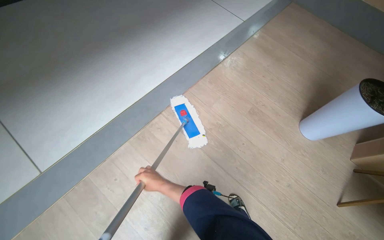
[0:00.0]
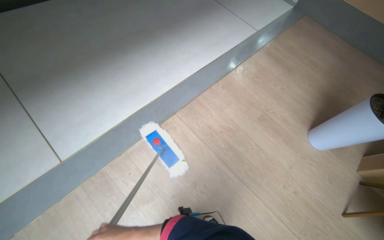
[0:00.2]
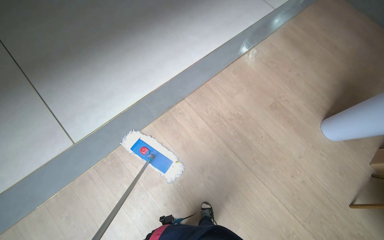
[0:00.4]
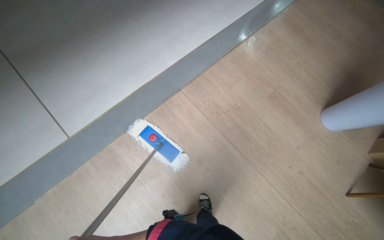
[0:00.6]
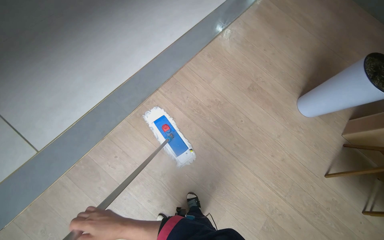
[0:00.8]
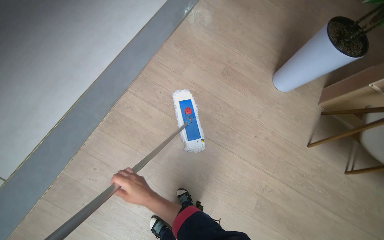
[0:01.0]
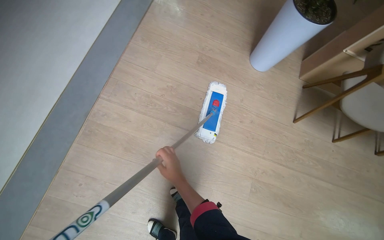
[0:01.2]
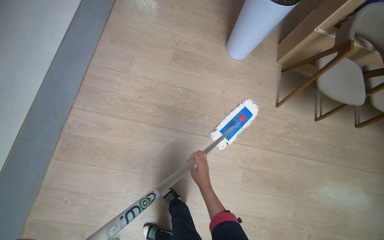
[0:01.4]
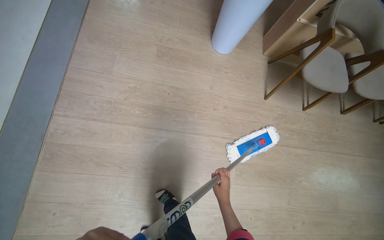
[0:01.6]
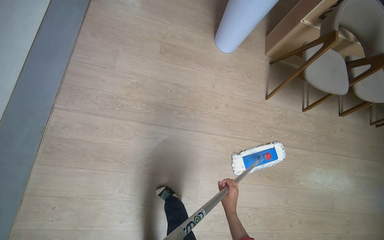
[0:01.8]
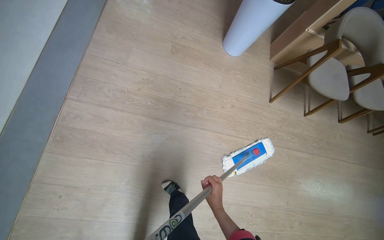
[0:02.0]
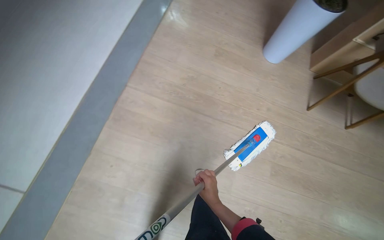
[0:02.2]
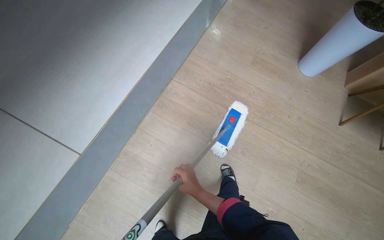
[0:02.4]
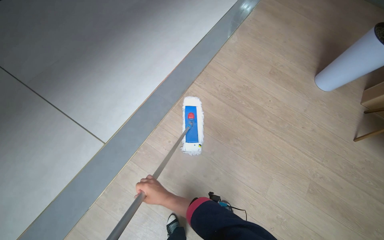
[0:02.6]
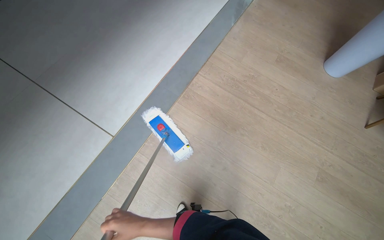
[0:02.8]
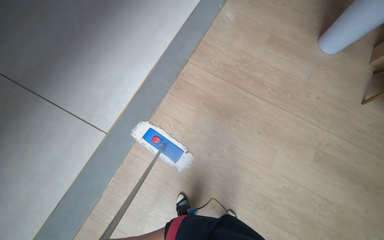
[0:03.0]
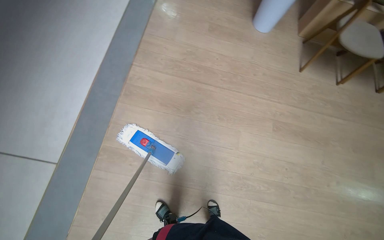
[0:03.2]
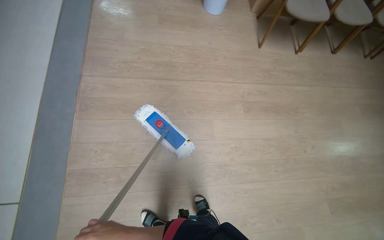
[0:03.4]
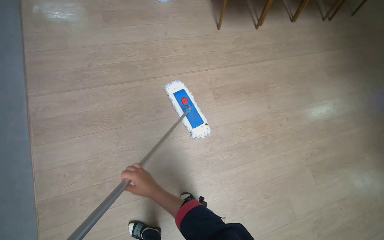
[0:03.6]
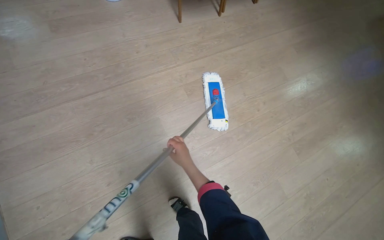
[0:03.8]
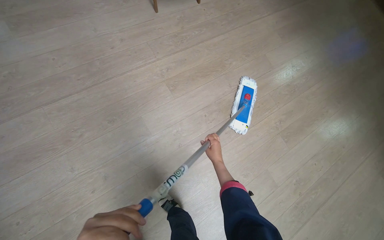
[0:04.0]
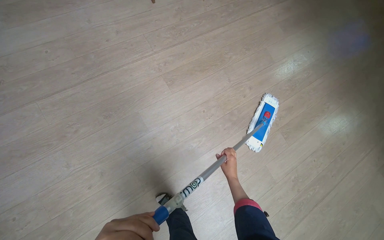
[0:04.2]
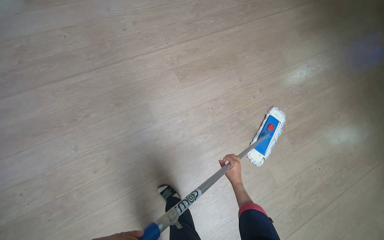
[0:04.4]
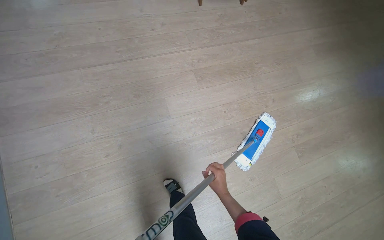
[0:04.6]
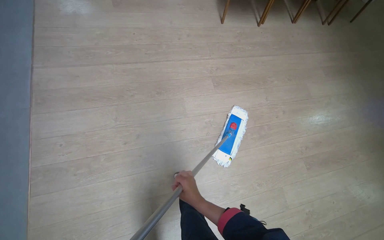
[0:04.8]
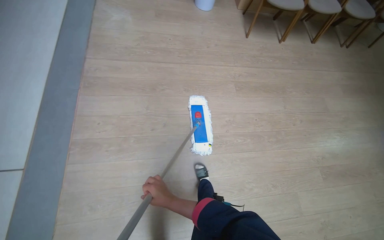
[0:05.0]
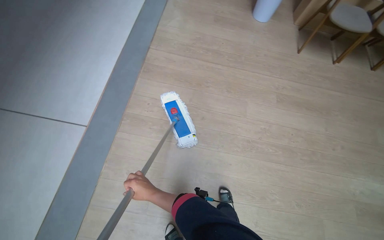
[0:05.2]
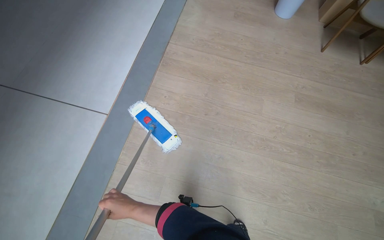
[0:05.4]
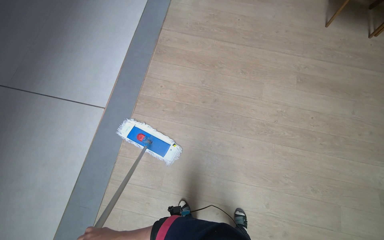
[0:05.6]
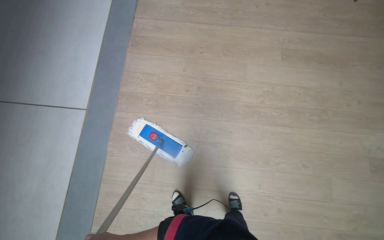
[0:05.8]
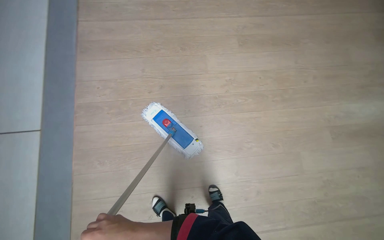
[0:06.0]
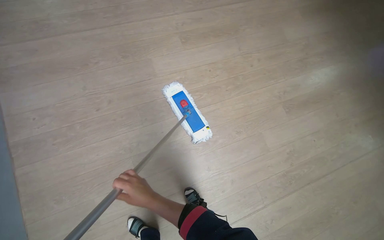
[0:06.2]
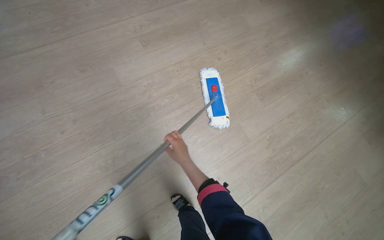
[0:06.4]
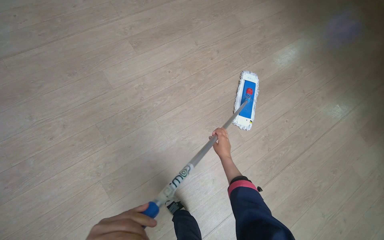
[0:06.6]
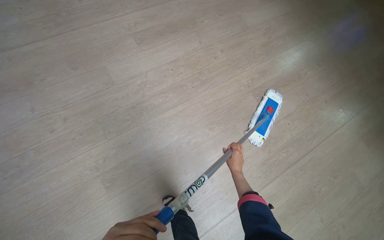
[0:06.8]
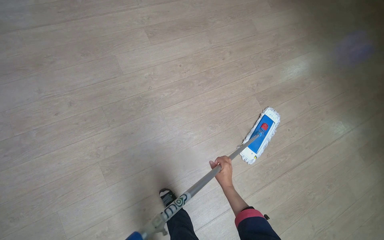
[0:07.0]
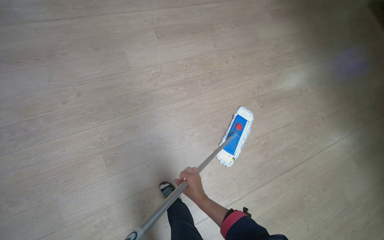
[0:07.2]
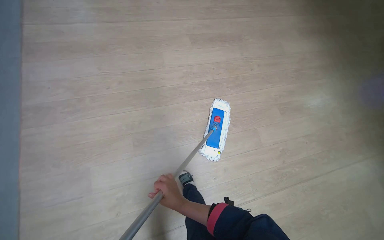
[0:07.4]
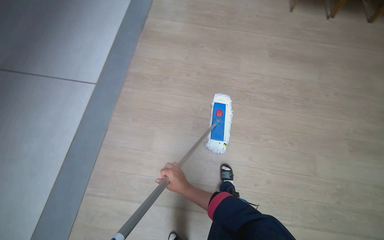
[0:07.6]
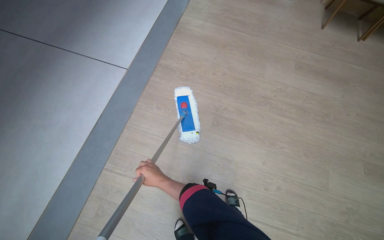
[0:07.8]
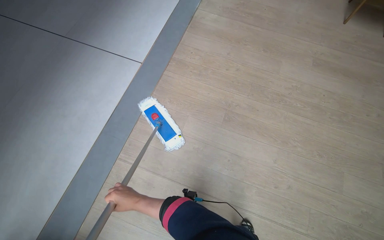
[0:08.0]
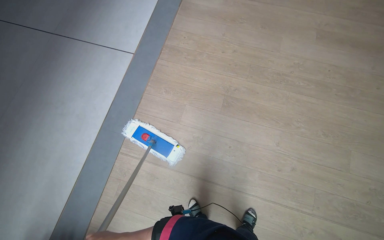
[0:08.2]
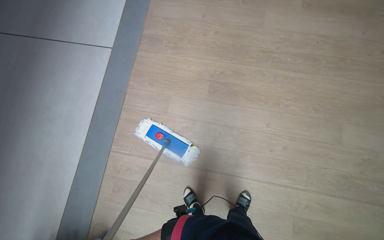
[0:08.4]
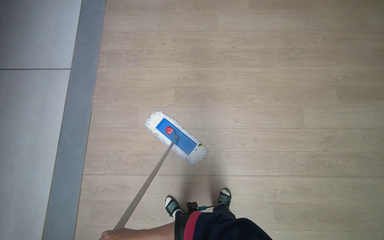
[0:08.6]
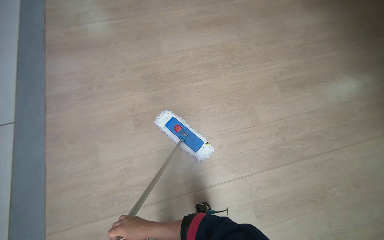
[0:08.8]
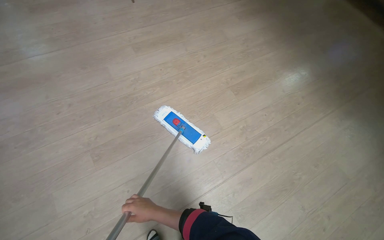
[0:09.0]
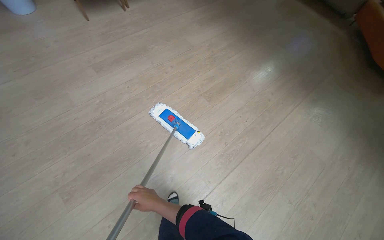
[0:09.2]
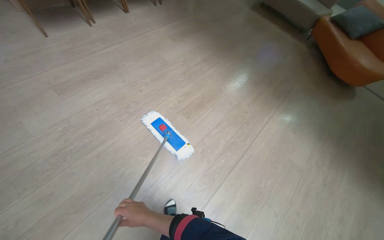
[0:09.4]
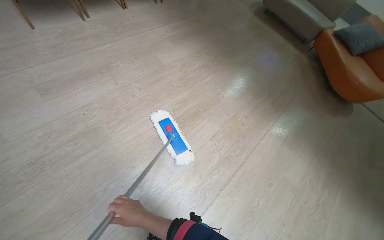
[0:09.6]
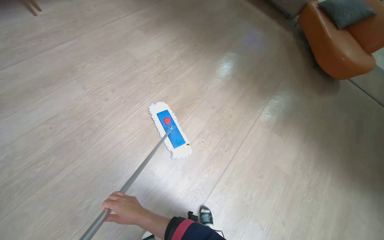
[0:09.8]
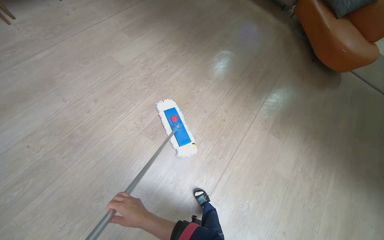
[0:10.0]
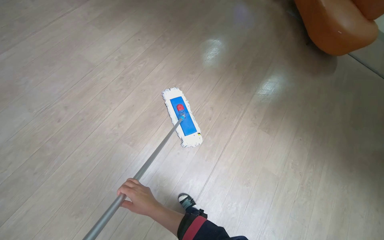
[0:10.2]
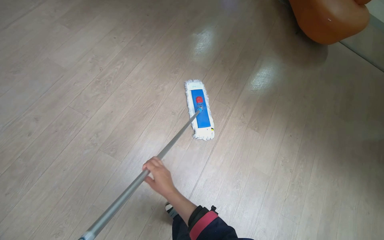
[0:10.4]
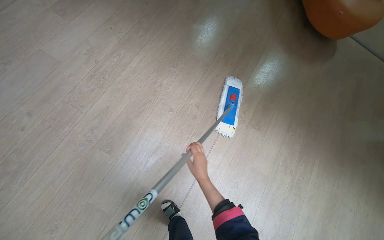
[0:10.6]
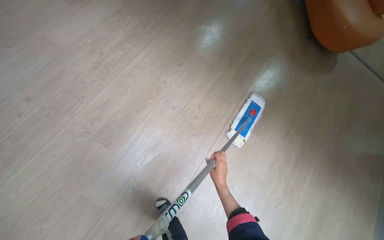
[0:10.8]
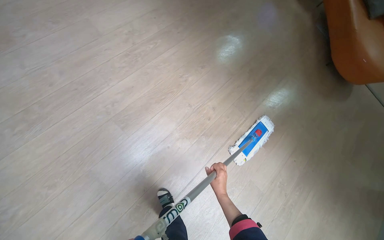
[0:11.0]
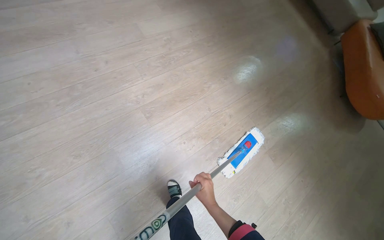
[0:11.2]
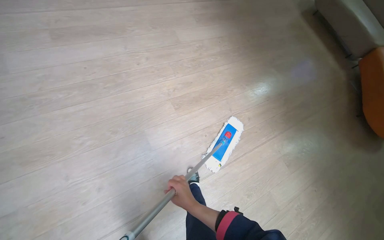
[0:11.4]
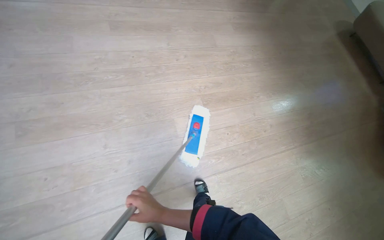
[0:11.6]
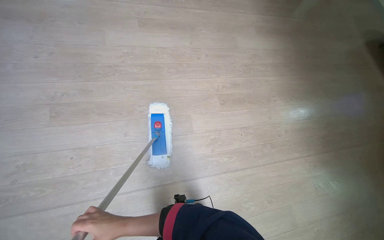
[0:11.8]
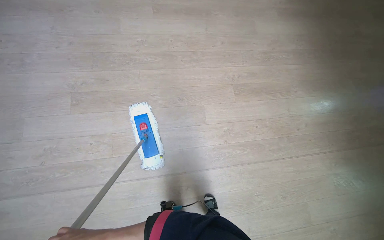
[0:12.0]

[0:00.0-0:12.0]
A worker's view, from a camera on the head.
Job: mopping floor.
The whole recording: Mopping floor in hallway. The worker mops the floor in the hallway with a flat mop.
0:00.0 to 0:01.6: The wearer looks approximately 35 degrees further to the right. The view tips downward by about 20 degrees.
0:01.6 to 0:03.0: The camera travels about 80 cm. The head turns to the left by roughly 25 degrees.
0:03.0 to 0:04.4: The camera travels roughly 70 cm. The head turns to the right by approximately 55 degrees. The camera pitches downward, by some 15 degrees.
0:04.4 to 0:06.0: The camera is carried approximately 60 cm. The head rotates about 20 degrees to the left.
0:06.0 to 0:07.6: The head travels roughly 50 cm.
0:07.6 to 0:09.0: The wearer moves some 60 cm. The wearer looks approximately 35 degrees further to the right.
0:09.0 to 0:10.4: The camera is carried about 1 m. The wearer's head swings some 30 degrees to the right.
0:10.4 to 0:12.0: The wearer moves roughly 80 cm. The wearer's head swings roughly 50 degrees to the left.

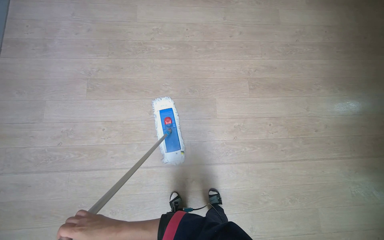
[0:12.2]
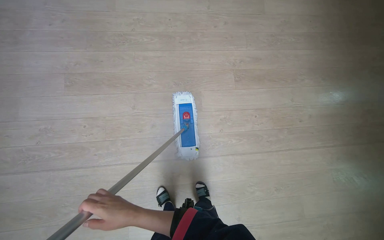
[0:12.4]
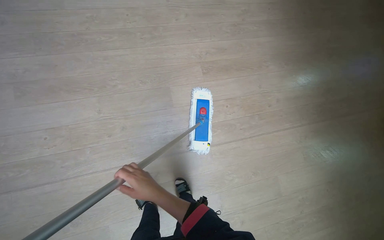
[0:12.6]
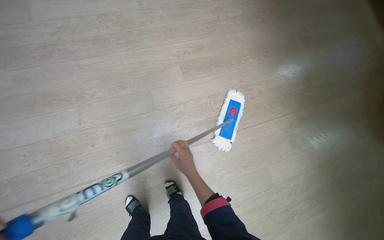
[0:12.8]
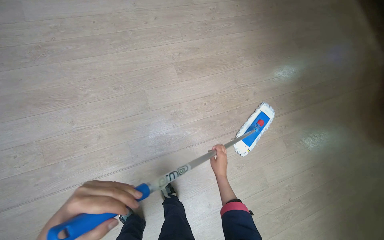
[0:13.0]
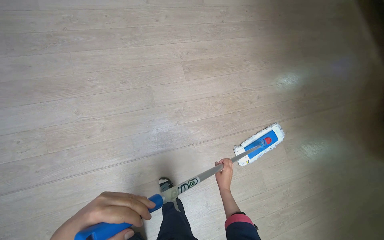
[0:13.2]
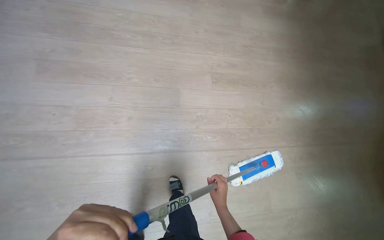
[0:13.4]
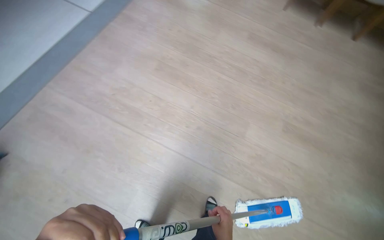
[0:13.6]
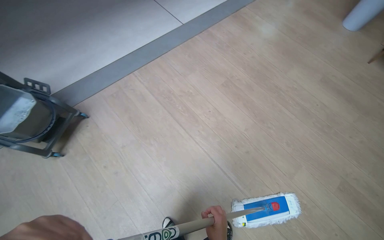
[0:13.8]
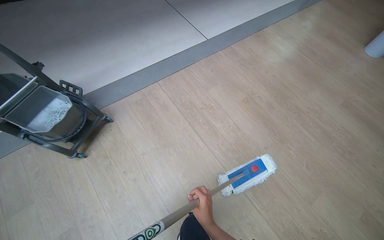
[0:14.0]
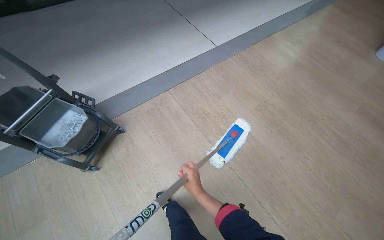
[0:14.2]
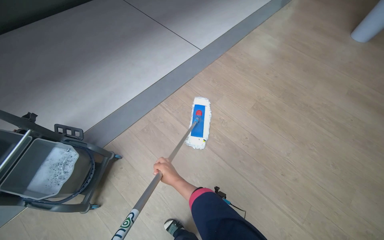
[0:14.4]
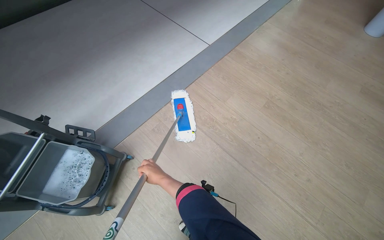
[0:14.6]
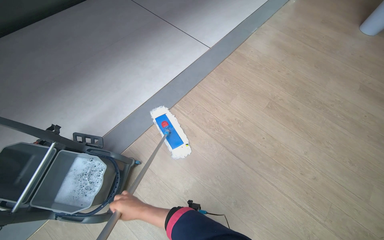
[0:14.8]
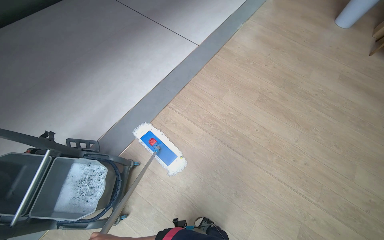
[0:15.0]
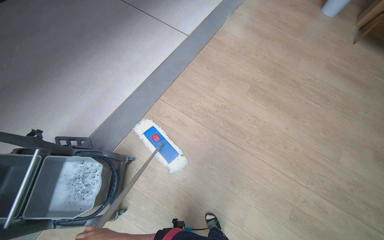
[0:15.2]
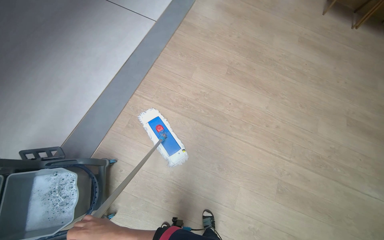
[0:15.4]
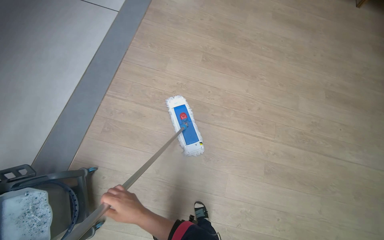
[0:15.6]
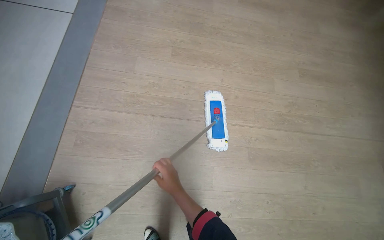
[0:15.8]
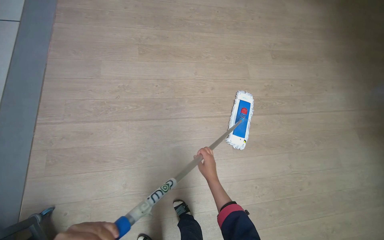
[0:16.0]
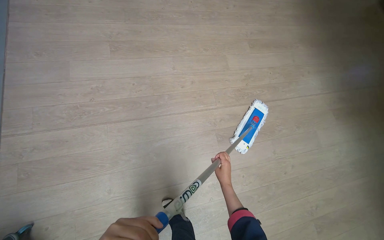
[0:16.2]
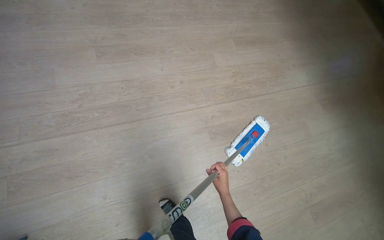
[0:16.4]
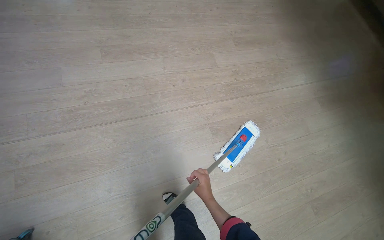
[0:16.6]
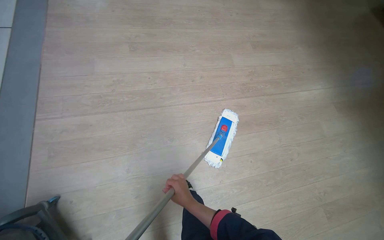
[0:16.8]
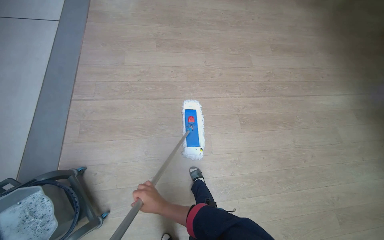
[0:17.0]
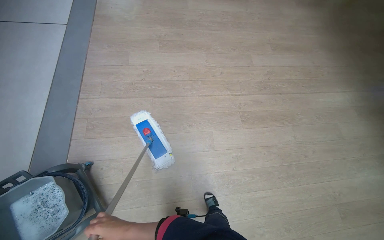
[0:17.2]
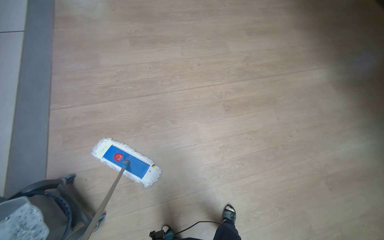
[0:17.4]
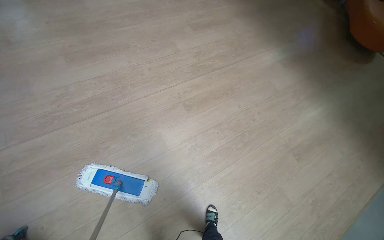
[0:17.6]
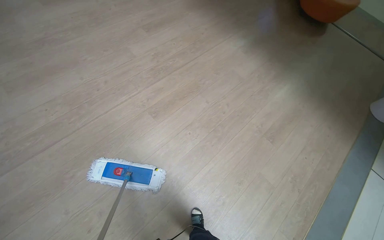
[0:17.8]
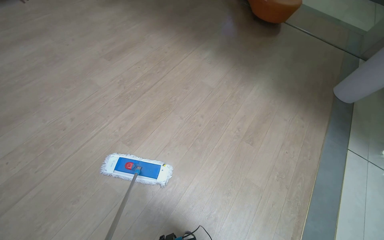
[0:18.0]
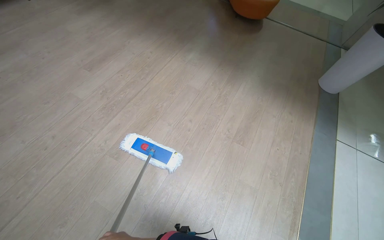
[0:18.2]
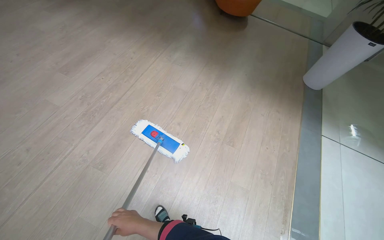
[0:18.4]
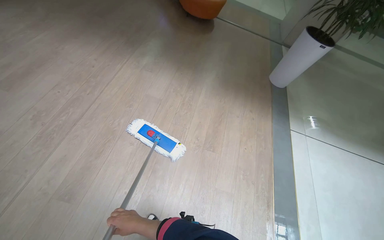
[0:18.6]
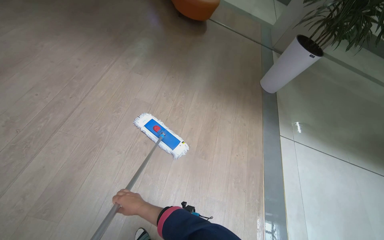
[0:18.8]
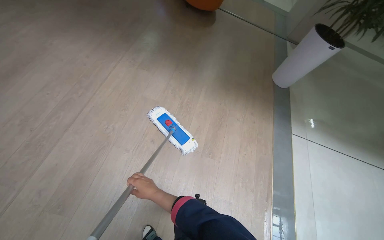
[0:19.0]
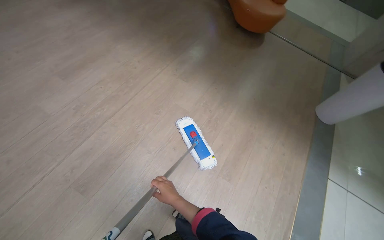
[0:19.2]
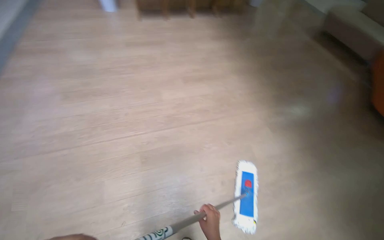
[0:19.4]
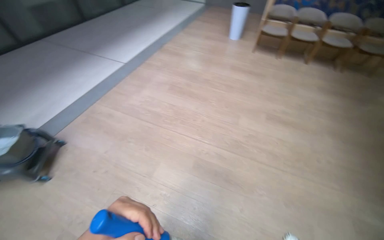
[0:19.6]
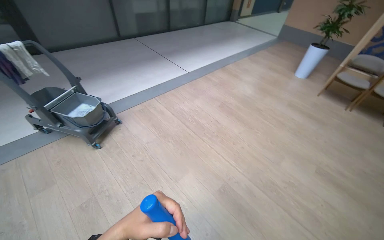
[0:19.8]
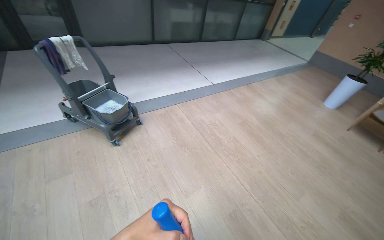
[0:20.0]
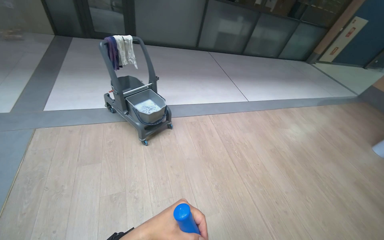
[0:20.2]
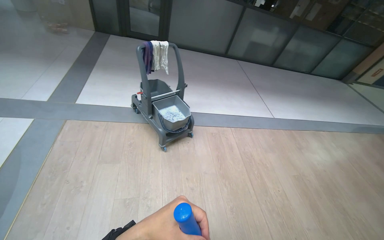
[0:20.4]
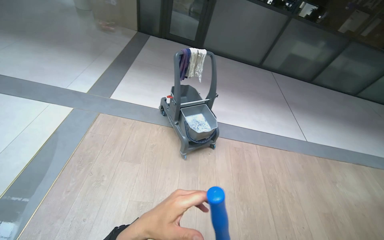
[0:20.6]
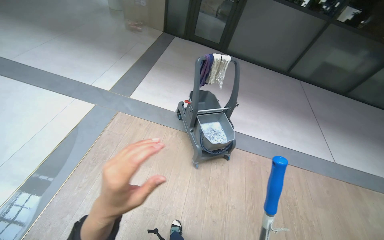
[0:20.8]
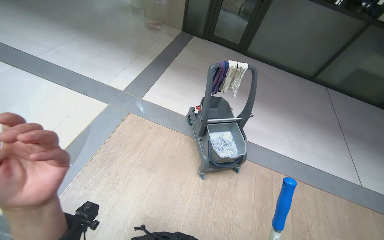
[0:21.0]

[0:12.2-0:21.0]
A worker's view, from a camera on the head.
Job: mopping floor.
The whole recording: Mopping floor in hallway. The worker mops the floor in the hallway with a flat mop.
0:12.2 to 0:13.6: The wearer looks approximately 15 degrees further upward. The scene turns approximately 25 degrees clockwise in the picture.
0:13.6 to 0:15.2: The camera travels to the left, about 1 m.
0:15.2 to 0:16.6: The head travels about 40 cm. The wearer looks some 50 degrees further to the right.
0:16.6 to 0:18.0: The camera is carried some 60 cm. The scene turns some 35 degrees counterclockwise in the picture.
0:18.0 to 0:19.6: The wearer's head swings about 80 degrees to the left. The view tips upward by approximately 15 degrees.
0:19.6 to 0:21.0: The camera travels some 90 cm. The wearer's head swings approximately 85 degrees to the left.
